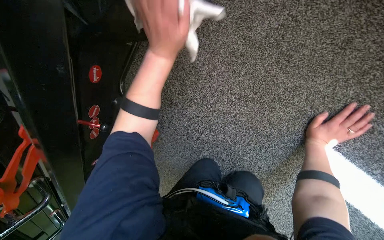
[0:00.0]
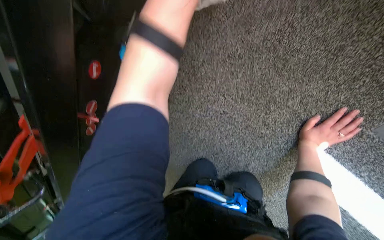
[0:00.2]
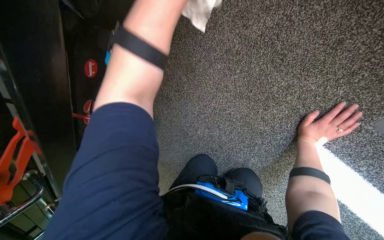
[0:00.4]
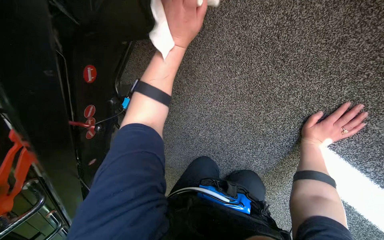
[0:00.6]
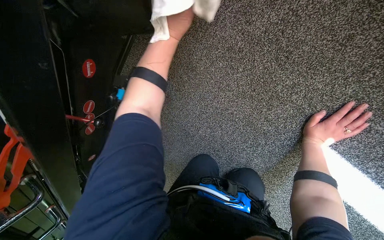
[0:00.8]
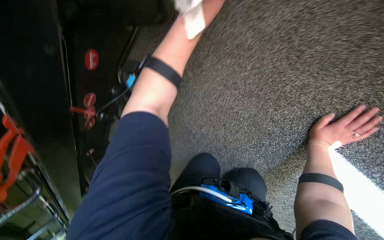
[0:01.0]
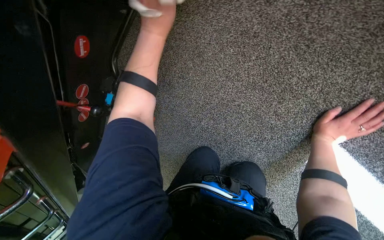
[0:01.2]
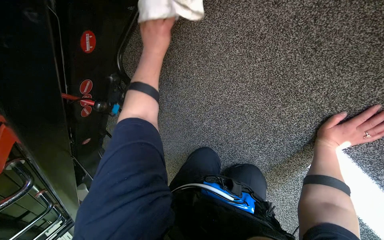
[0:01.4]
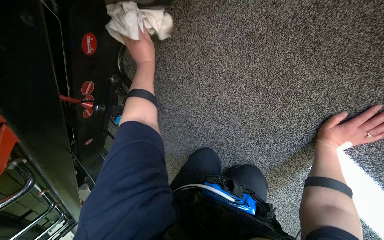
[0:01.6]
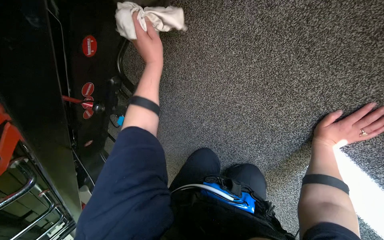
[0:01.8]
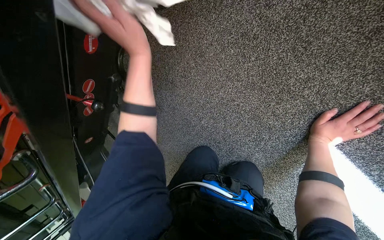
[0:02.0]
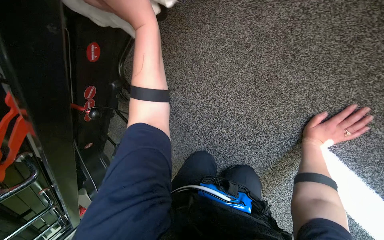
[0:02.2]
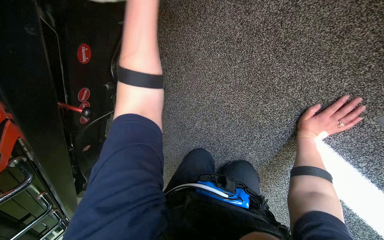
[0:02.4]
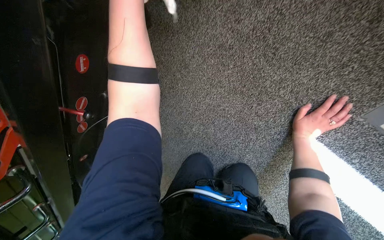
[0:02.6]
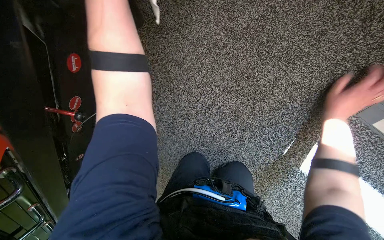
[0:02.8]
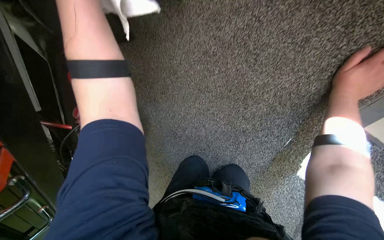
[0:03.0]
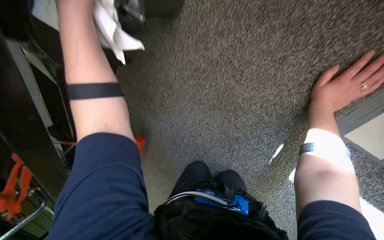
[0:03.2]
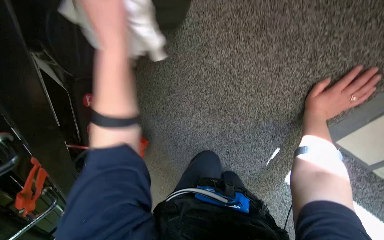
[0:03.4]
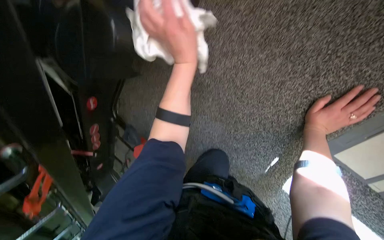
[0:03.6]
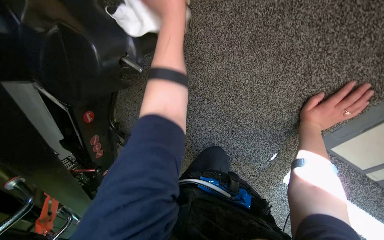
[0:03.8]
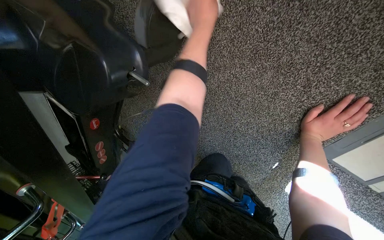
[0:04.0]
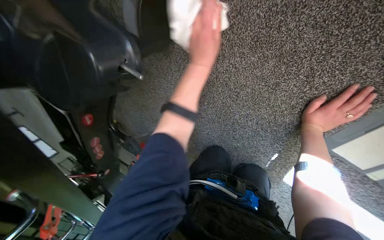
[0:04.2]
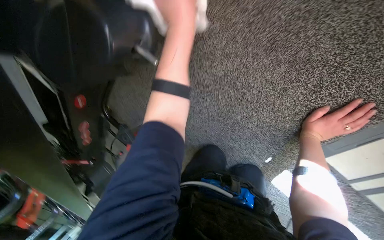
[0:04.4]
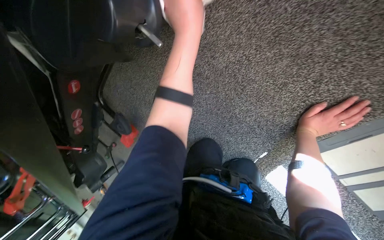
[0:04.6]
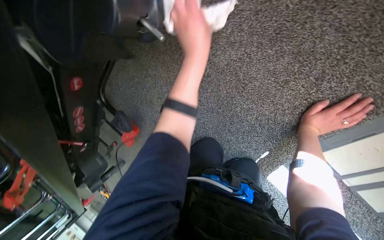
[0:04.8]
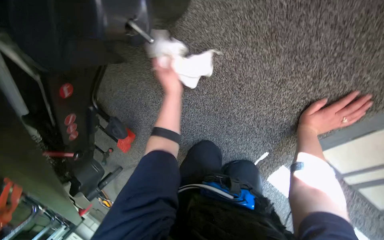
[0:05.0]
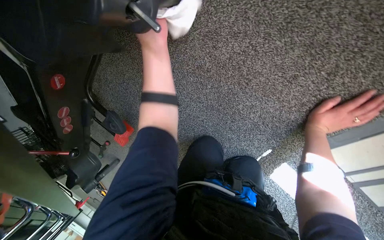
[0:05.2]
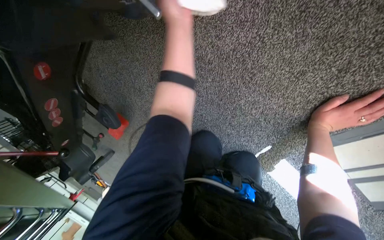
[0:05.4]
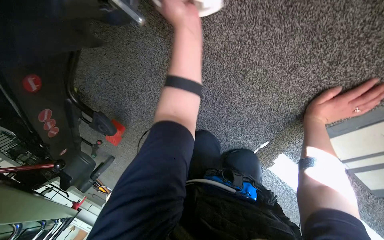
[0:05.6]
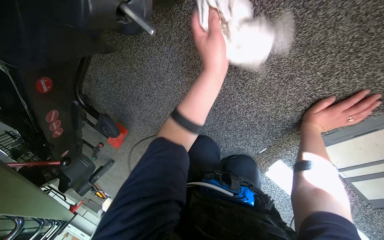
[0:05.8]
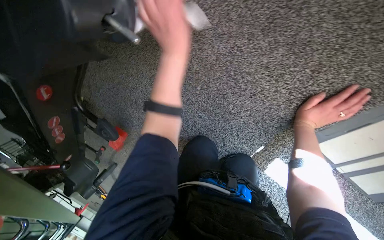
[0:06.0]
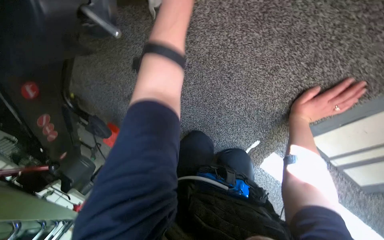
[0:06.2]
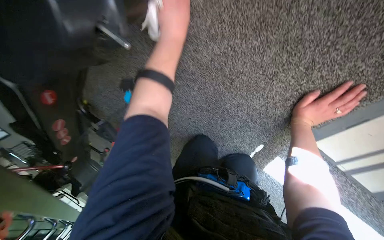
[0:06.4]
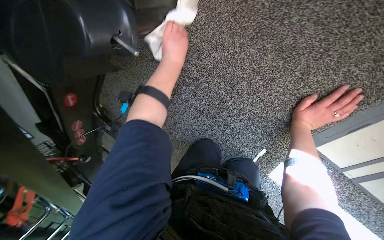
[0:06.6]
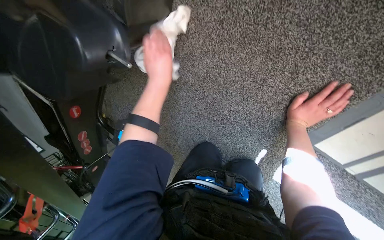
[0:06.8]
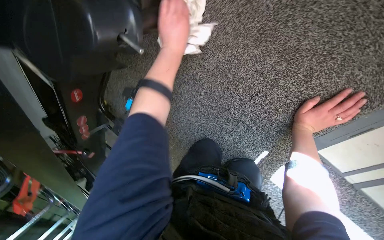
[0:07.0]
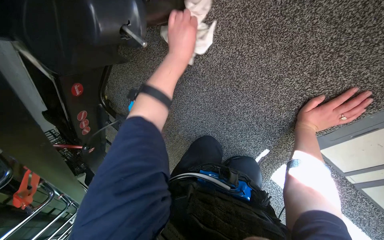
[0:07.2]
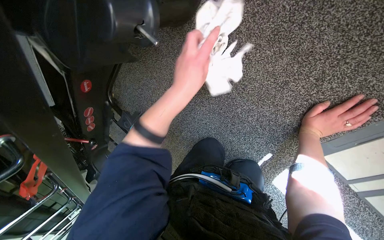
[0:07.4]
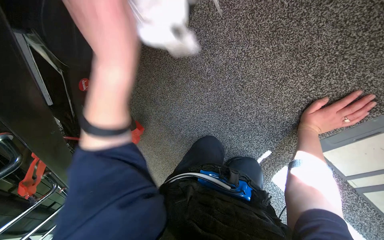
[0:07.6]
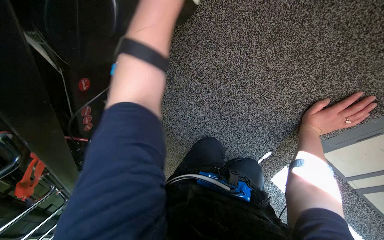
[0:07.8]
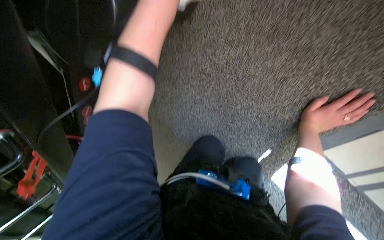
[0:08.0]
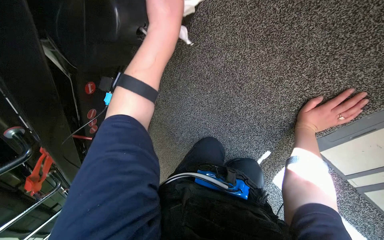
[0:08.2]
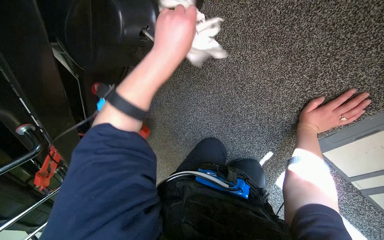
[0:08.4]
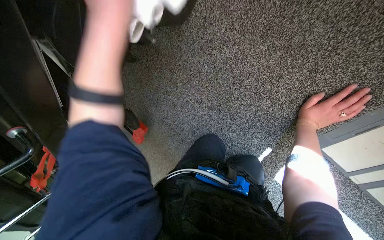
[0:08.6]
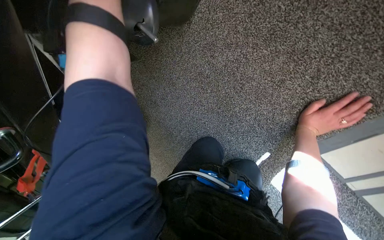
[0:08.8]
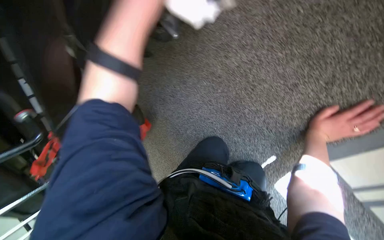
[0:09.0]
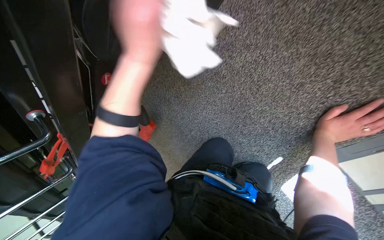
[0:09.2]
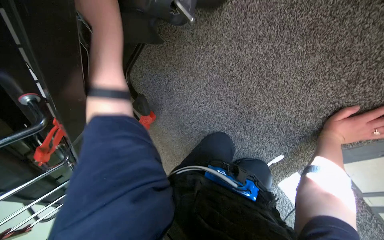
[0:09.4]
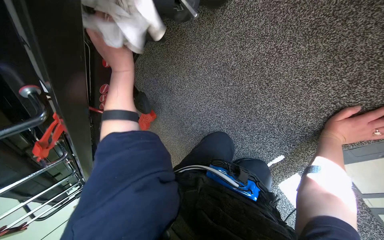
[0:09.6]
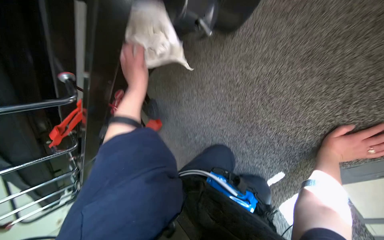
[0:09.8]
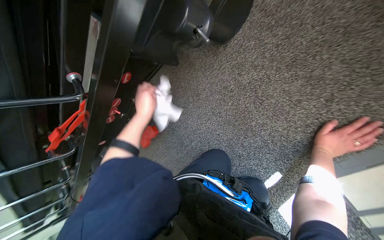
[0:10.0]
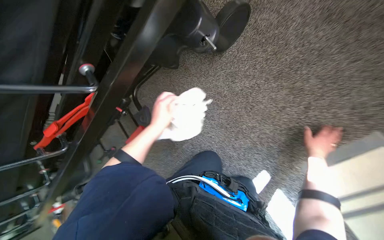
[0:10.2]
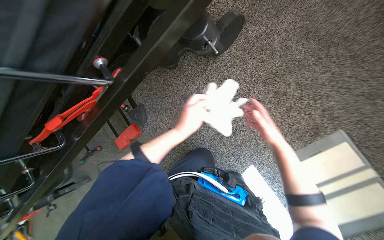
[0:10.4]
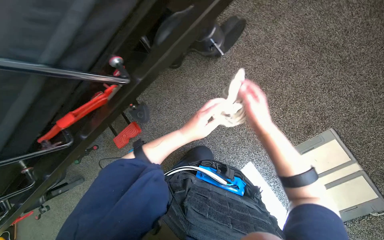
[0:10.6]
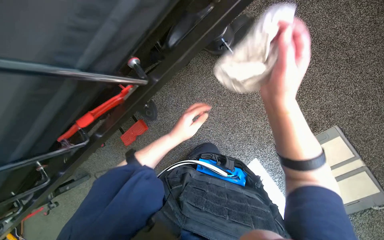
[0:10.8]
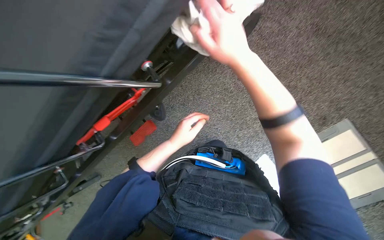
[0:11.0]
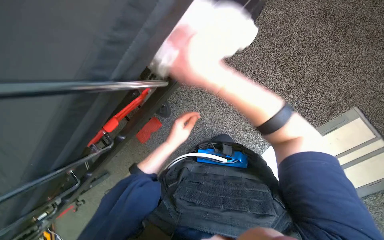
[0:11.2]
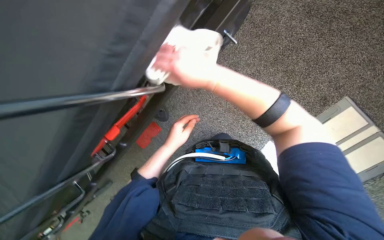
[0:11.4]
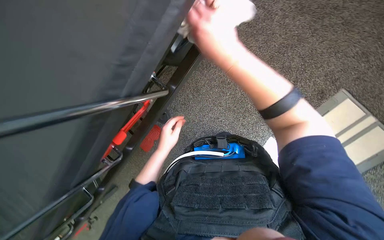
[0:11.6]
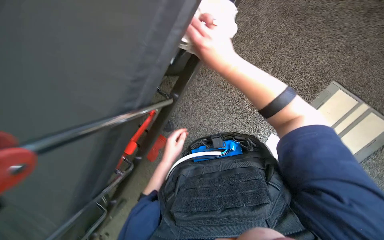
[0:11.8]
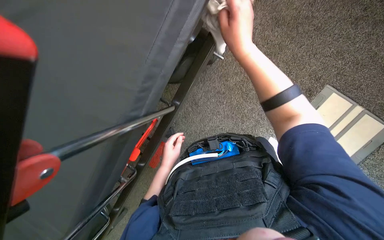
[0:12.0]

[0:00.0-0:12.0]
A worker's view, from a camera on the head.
Job: wiping surfaces.
The whole recording: Wiping stretcher frame. The worker wipes the metal frame and various components of the stretcher.
0:00.0 to 0:01.6: The left hand shifts some 20 cm farther from the camera and to the left.
0:01.6 to 0:03.0: The right hand is displaced nearer to the camera and up the picture by some 20 cm.
0:04.4 to 0:06.0: The left hand goes nearer and farther, roughly 15 cm each way, reversing 2 times.
0:06.0 to 0:07.6: The left hand heads nearer to the camera, down the picture and to the left, covering about 25 cm.
0:07.6 to 0:09.0: The left hand goes up and down the picture, about 10 cm each way, reversing 2 times.
0:09.0 to 0:10.4: The camera is aimed about 20 degrees further to the right. The view tilts roughly 20 degrees upward.
0:10.4 to 0:12.0: The left hand heads to the left, covering about 25 cm, while the right hand goes some 40 cm to the left, nearer to the camera and up the picture.

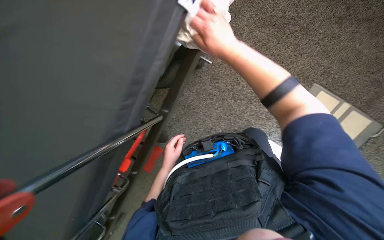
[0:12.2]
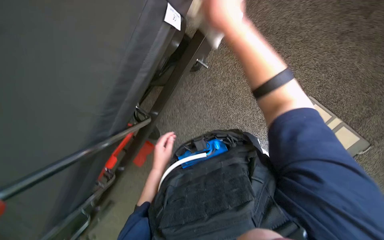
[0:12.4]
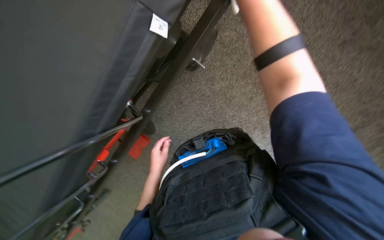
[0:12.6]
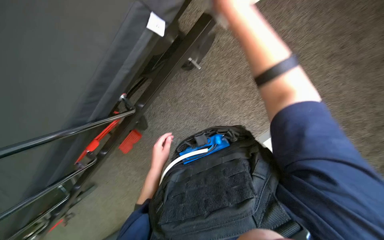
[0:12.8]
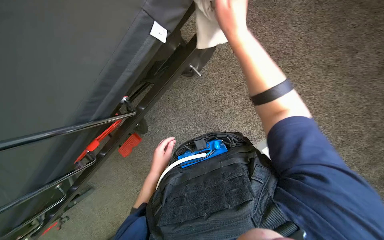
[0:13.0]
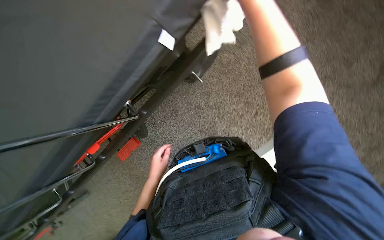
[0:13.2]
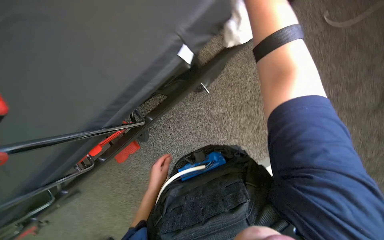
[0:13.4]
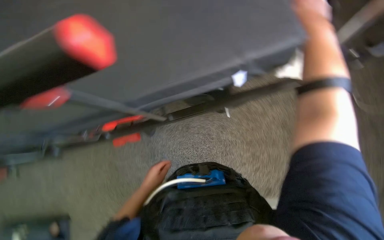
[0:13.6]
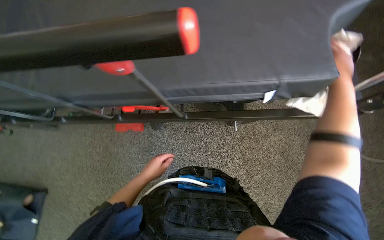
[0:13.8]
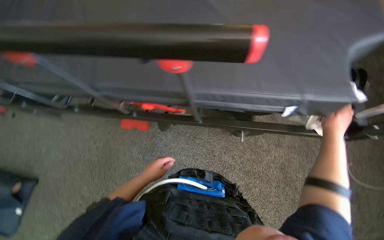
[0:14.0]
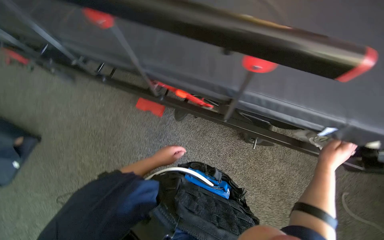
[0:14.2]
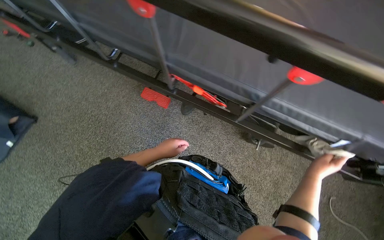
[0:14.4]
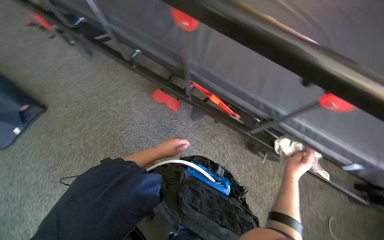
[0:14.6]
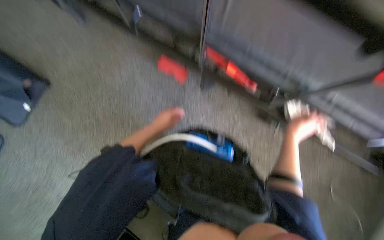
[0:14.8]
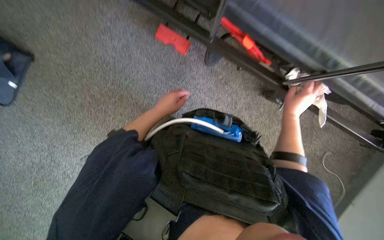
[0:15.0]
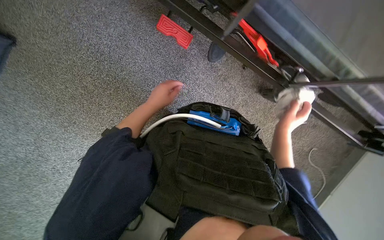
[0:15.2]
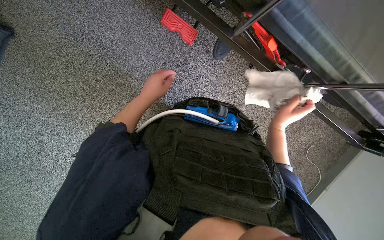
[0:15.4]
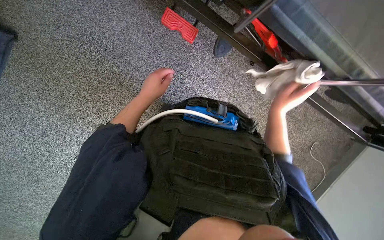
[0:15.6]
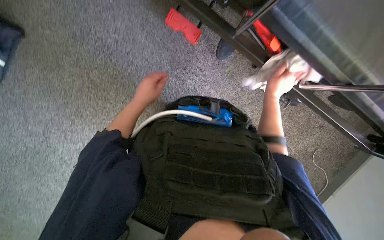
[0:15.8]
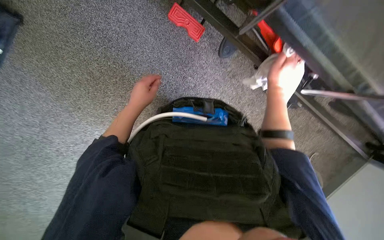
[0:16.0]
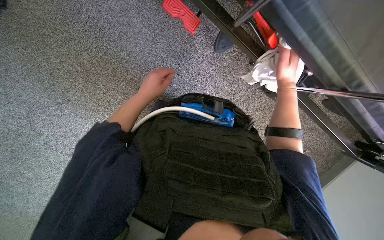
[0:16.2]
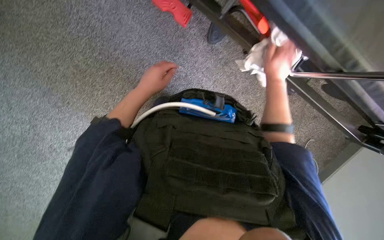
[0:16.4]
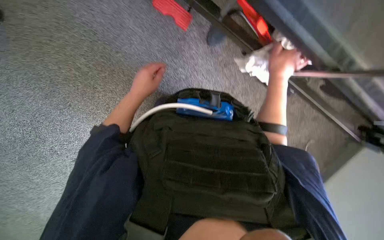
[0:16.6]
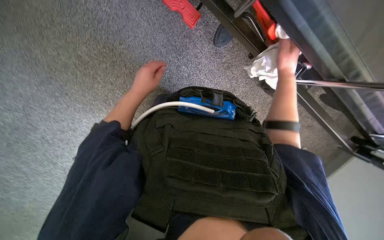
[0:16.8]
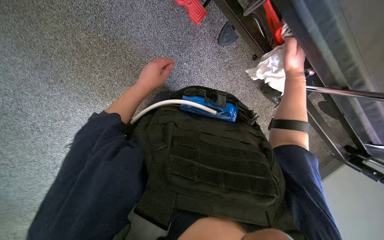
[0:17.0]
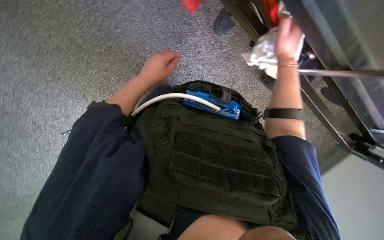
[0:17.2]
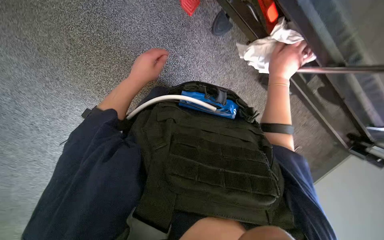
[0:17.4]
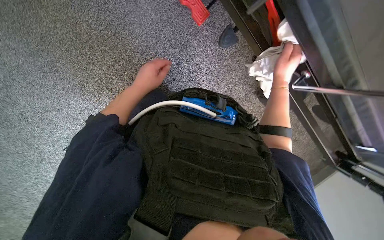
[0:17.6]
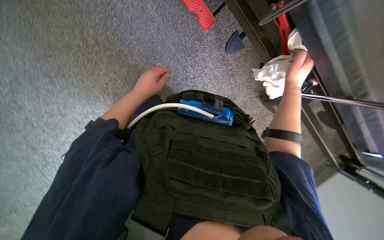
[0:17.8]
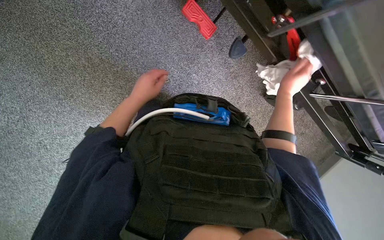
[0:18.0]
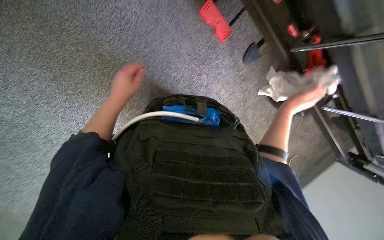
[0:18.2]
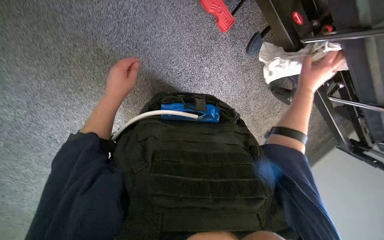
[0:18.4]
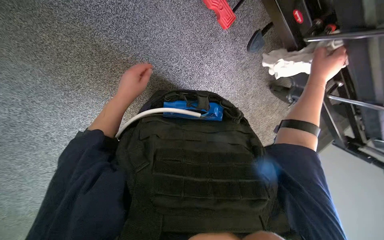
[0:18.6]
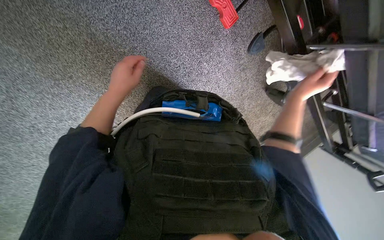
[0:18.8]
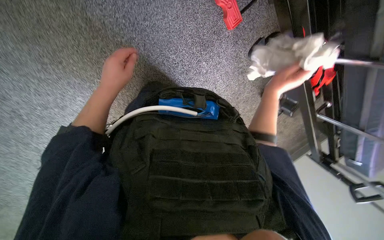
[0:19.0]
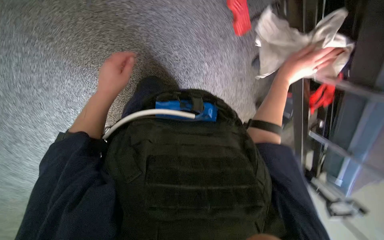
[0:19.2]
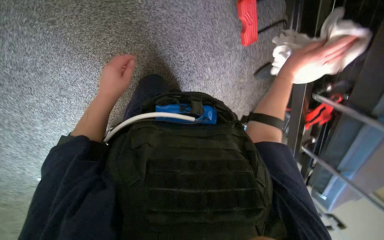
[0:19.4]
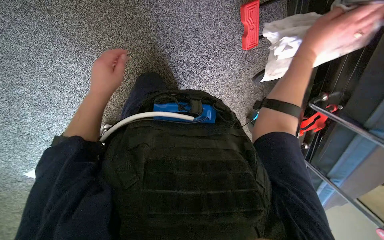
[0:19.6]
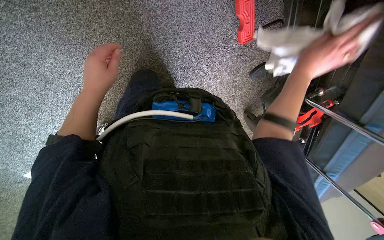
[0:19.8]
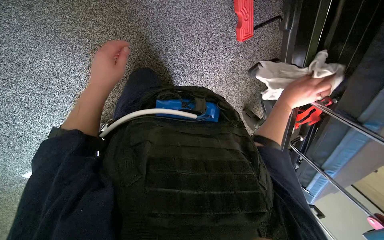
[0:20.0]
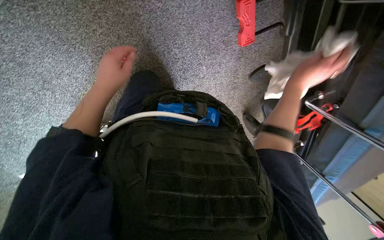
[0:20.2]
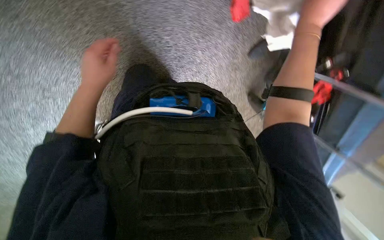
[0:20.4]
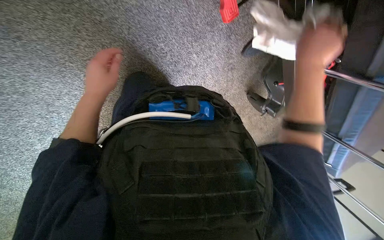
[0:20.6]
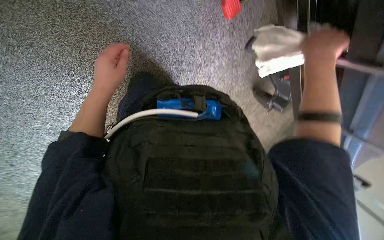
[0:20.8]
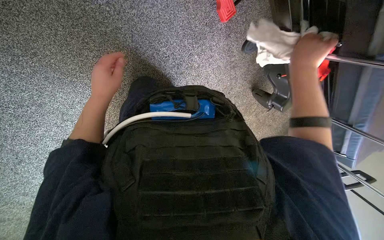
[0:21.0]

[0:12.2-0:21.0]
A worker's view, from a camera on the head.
Job: wiping surfaces.
The whole recording: Wiping stretcher frame. The worker wipes the metal frame and various components of the stretcher.
0:12.2 to 0:13.6: The scene rotates clockwise by roughly 40 degrees.
0:13.6 to 0:15.2: The view tilts approximately 15 degrees downward. Everything in view rotates roughly 45 degrees clockwise.
0:15.2 to 0:16.6: The right hand goes some 15 cm up the picture.
0:18.0 to 0:19.6: The view swings about 20 degrees to the right. The scene turns approximately 25 degrees clockwise in the picture.
0:19.6 to 0:21.0: The right hand goes up and down the picture, about 20 cm each way, reversing 2 times.
